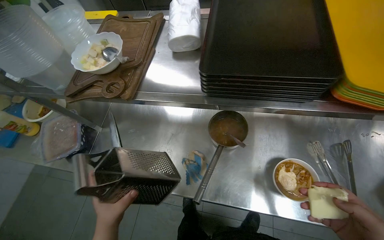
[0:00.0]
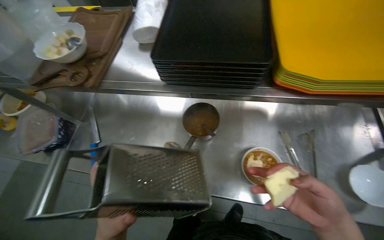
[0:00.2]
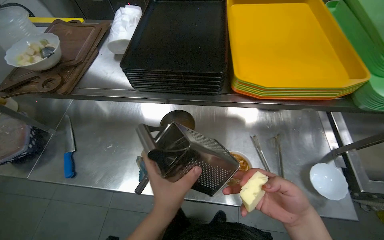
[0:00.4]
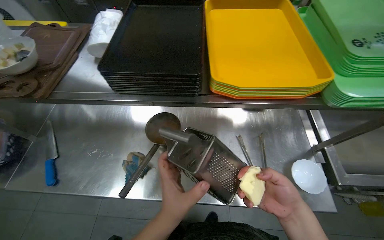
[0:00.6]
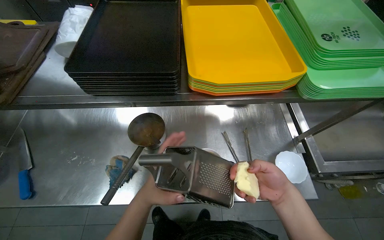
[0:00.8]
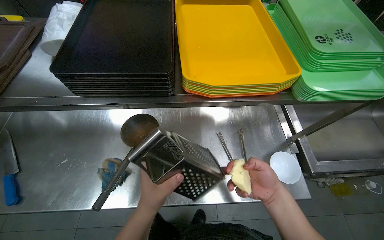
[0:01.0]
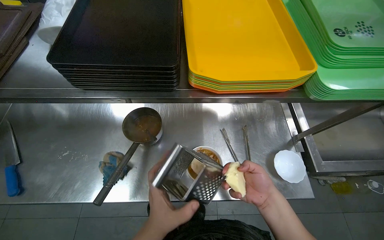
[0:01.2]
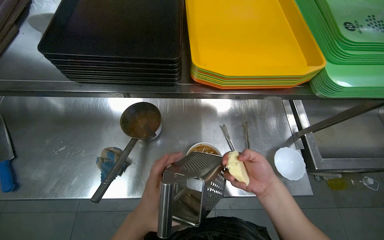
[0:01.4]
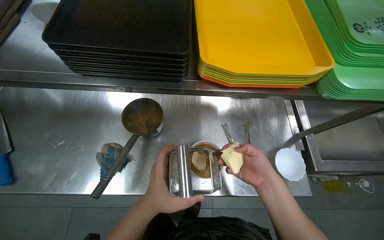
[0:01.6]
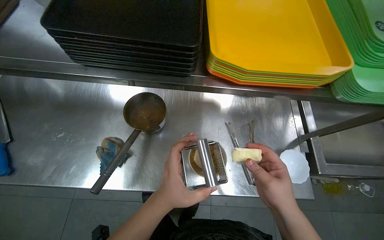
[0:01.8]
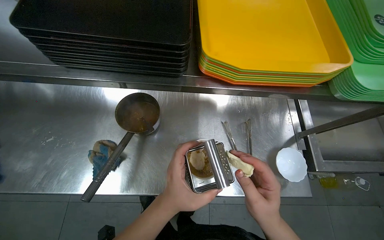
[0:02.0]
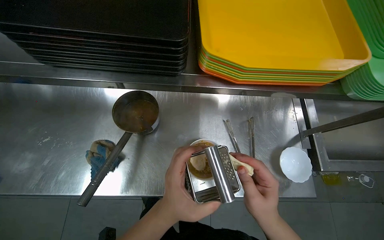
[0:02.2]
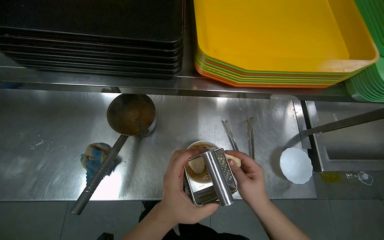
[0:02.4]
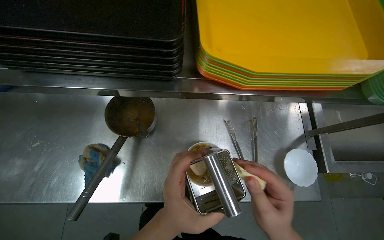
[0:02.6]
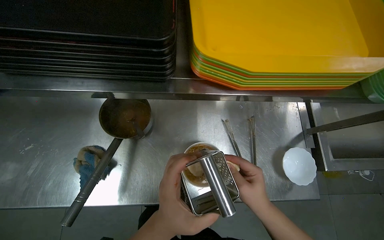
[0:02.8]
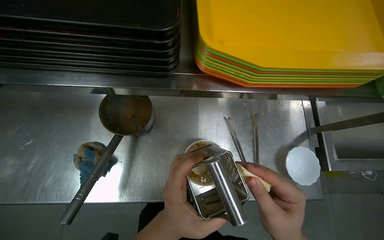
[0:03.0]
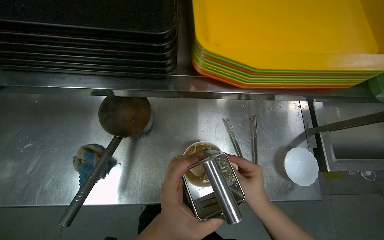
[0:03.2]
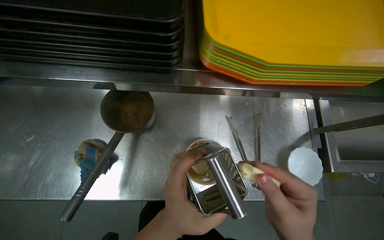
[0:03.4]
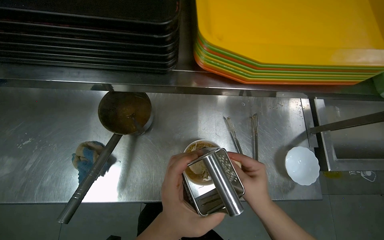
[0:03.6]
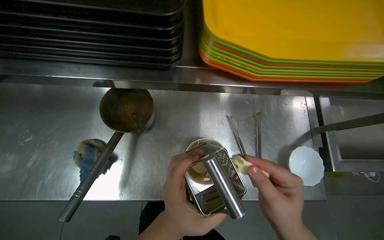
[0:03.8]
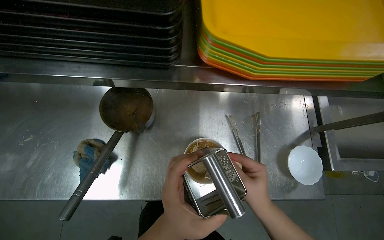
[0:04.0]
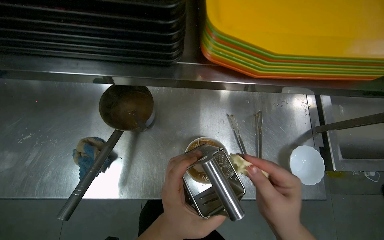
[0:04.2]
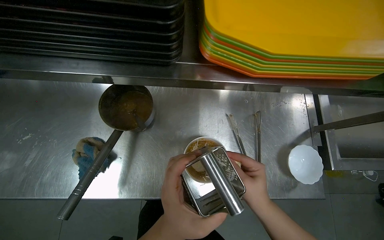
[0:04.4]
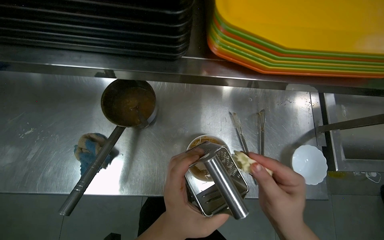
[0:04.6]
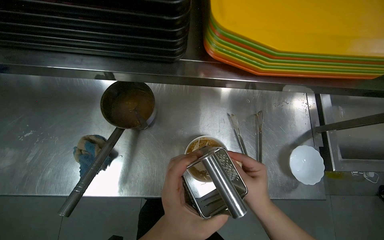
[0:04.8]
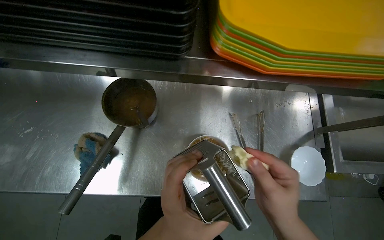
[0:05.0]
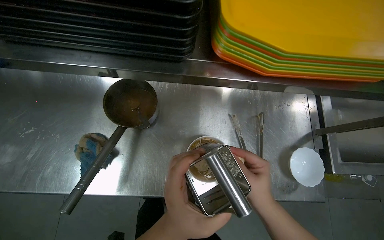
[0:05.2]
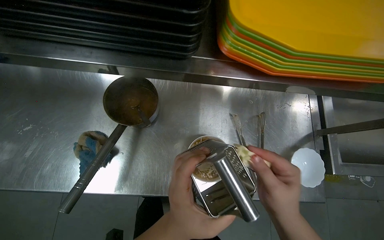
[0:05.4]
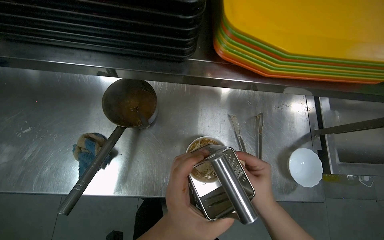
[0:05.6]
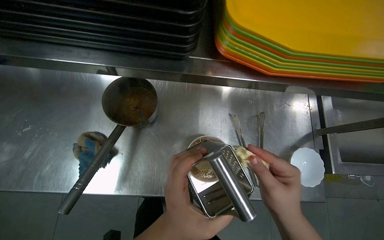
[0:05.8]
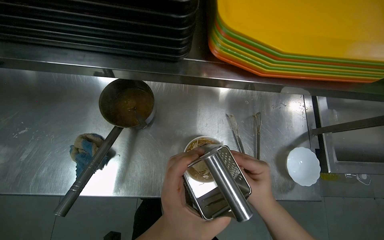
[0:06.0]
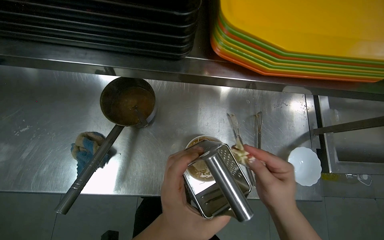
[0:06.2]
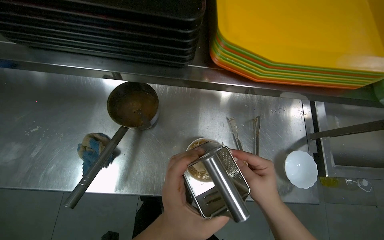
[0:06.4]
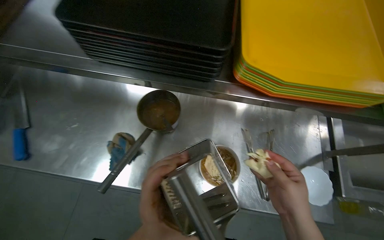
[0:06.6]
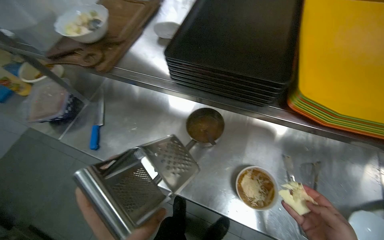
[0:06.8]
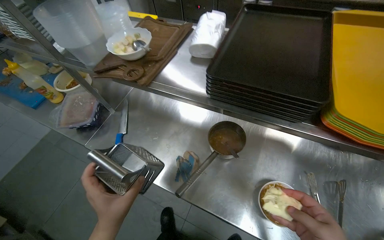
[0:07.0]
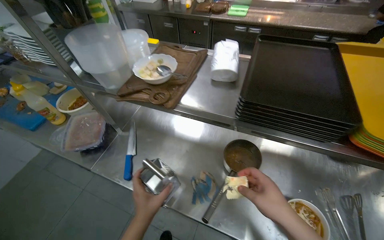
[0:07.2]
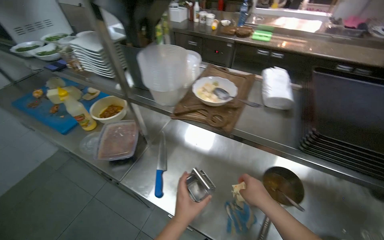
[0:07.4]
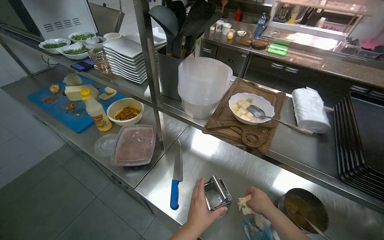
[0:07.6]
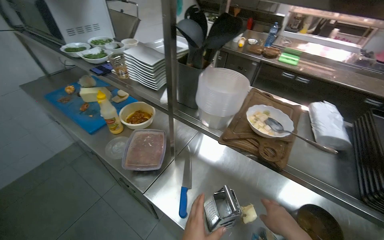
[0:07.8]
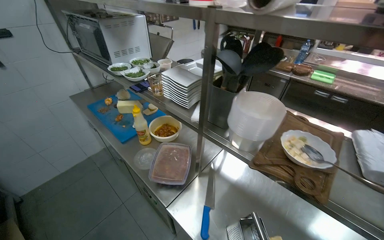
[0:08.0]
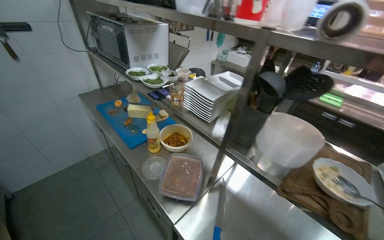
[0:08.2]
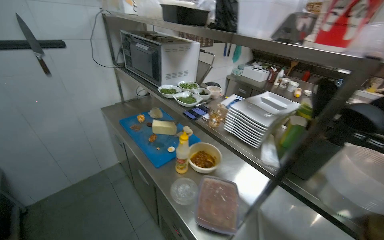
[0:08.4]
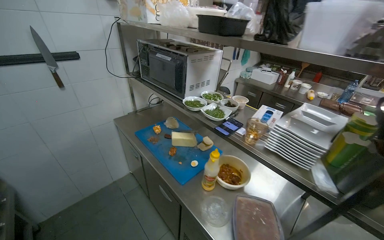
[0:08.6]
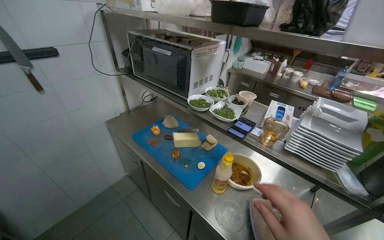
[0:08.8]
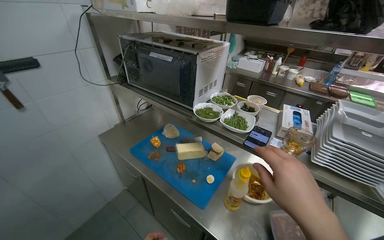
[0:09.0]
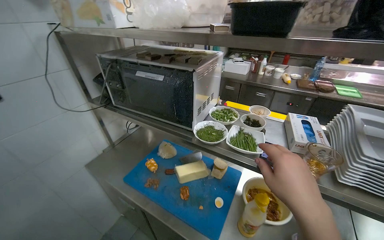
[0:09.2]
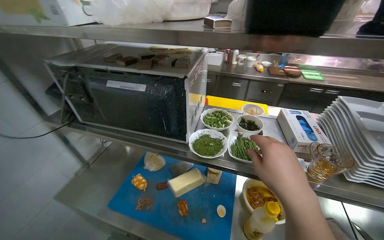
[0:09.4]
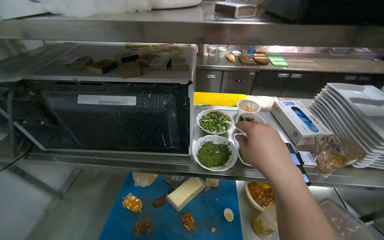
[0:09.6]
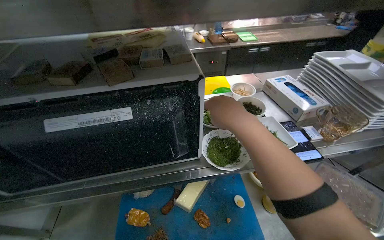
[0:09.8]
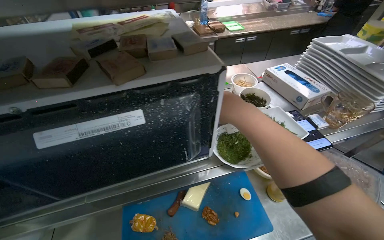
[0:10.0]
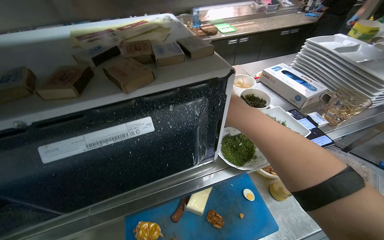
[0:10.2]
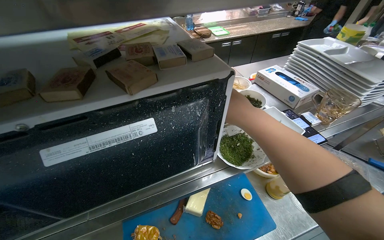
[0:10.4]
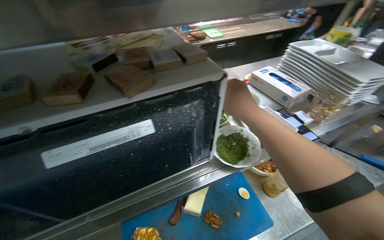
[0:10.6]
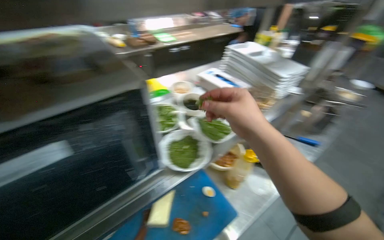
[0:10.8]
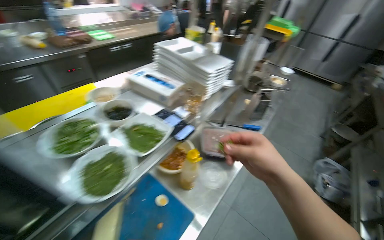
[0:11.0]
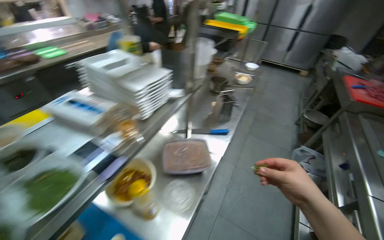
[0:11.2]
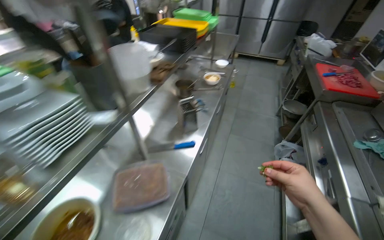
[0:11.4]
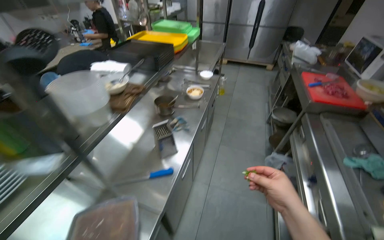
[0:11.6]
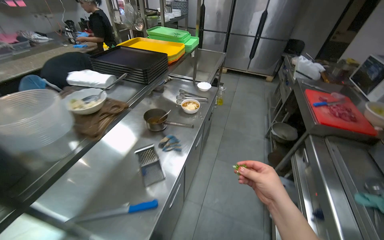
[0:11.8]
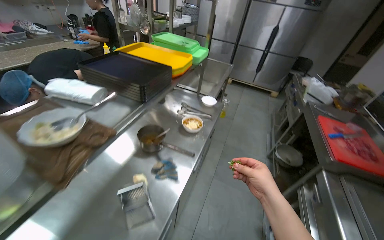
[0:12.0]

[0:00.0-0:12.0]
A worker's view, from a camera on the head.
Job: preparing food.
The whole recording: Preparing noodle bowl. The worker serves noodles, adds creamy sauce, chopped meat, grated cheese, and herbs to a bowl.
0:00.0 to 0:01.6: The view swings about 15 degrees to the right. The left hand travels to the right by roughly 35 cm.
0:01.6 to 0:03.0: The hands stay close to where they were, moving slightly.
0:03.0 to 0:04.4: The right hand goes nearer and farther, roughly 10 cm each way, reversing 2 times.
0:04.4 to 0:06.0: The hands make small movements and keep their place.
0:06.0 to 0:07.6: The camera is carried roughly 60 cm. The head turns to the left by roughly 30 degrees. The wearer looks about 30 degrees further upward.
0:07.6 to 0:09.0: The head travels approximately 80 cm.
0:09.0 to 0:10.4: The camera travels roughly 60 cm. The head turns to the right by approximately 55 degrees.
0:10.4 to 0:12.0: The wearer moves about 1 m. The head rotates roughly 50 degrees to the right.

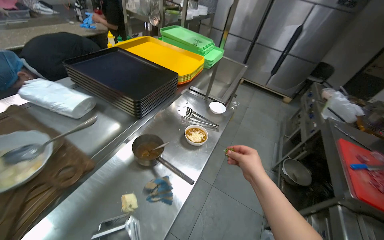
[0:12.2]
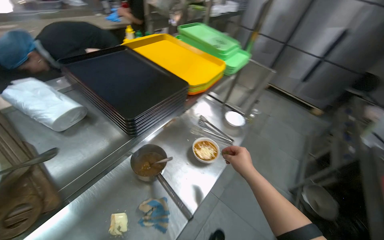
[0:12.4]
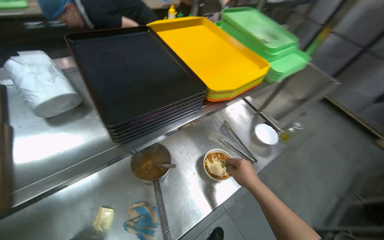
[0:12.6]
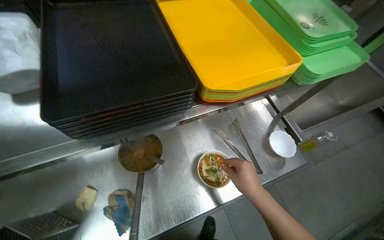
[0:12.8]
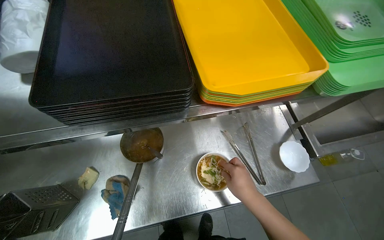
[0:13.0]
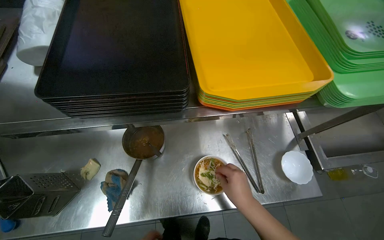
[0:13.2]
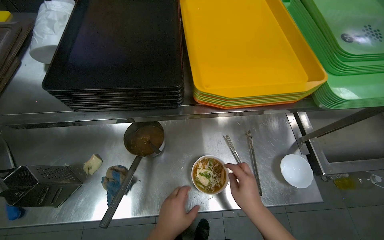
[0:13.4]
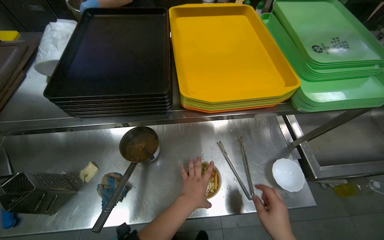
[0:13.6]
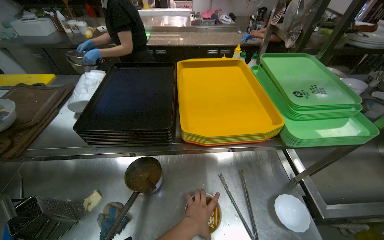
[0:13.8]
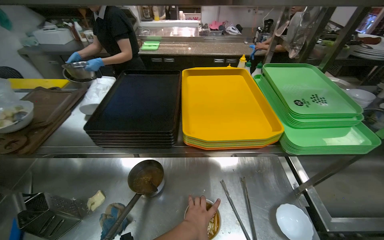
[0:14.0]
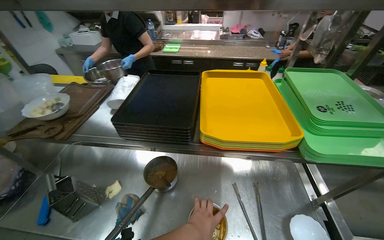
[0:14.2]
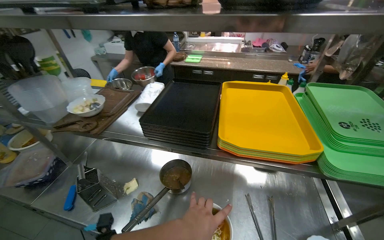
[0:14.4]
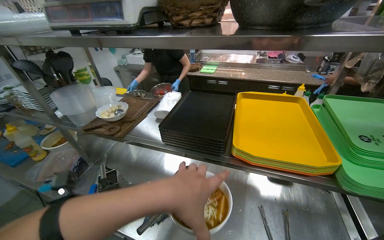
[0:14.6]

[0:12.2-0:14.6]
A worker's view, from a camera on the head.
Job: preparing food.
The whole recording: Preparing noodle bowl. The worker serves noodles, adds creamy sauce, chopped meat, grated cheese, and herbs to a bowl.
0:12.2 to 0:13.4: The camera travels roughly 50 cm. The wearer looks some 60 degrees further to the left.
0:13.4 to 0:14.6: The wearer's head swings some 25 degrees to the left. The view tilts approximately 25 degrees upward.

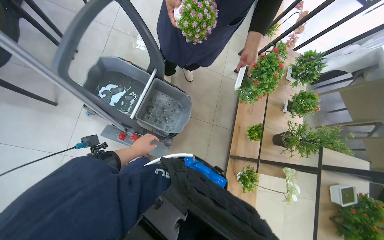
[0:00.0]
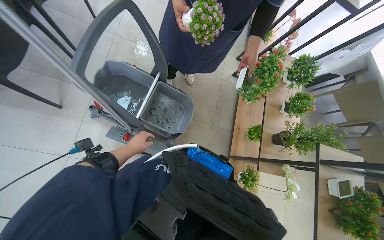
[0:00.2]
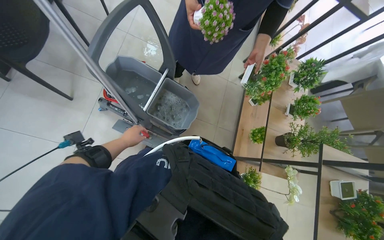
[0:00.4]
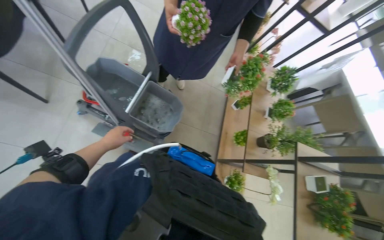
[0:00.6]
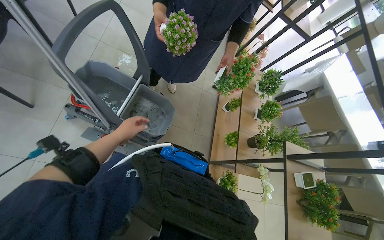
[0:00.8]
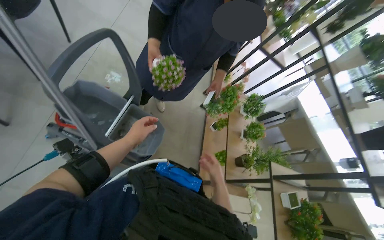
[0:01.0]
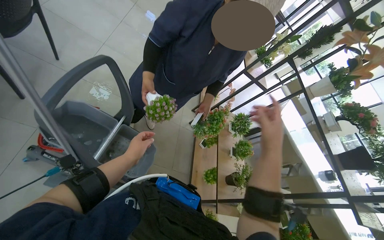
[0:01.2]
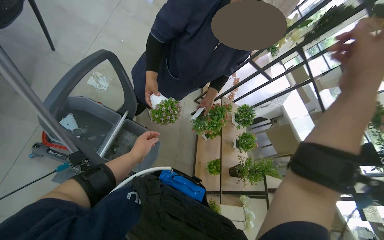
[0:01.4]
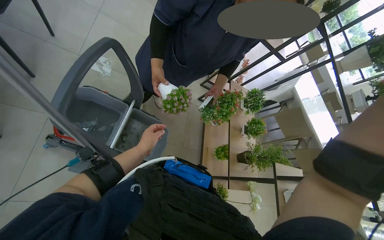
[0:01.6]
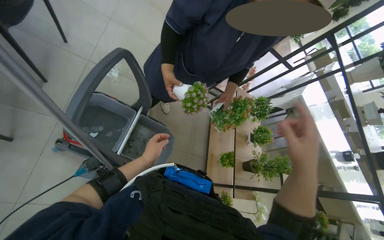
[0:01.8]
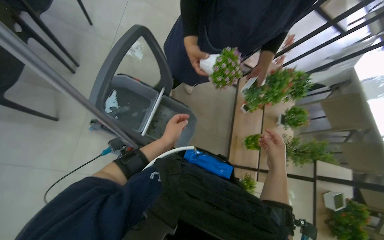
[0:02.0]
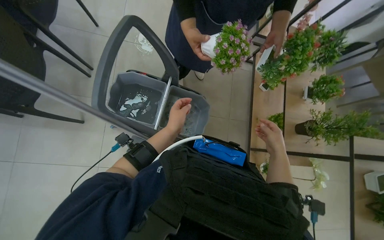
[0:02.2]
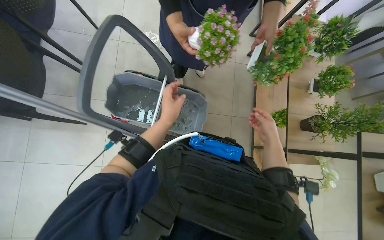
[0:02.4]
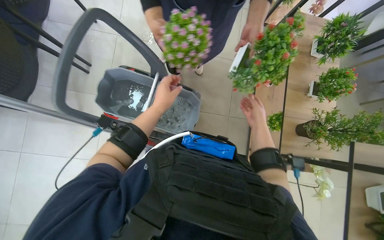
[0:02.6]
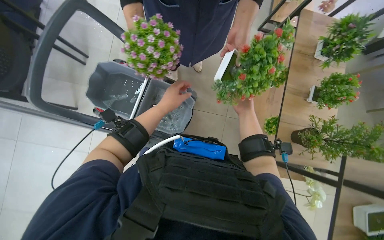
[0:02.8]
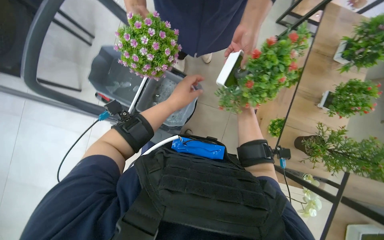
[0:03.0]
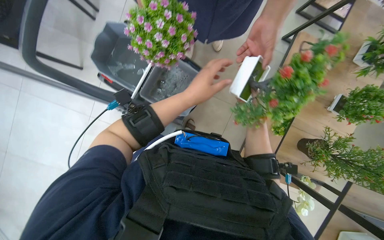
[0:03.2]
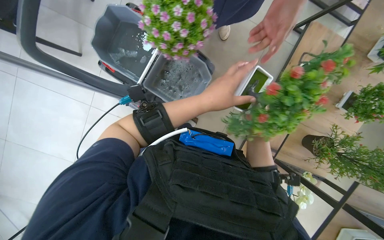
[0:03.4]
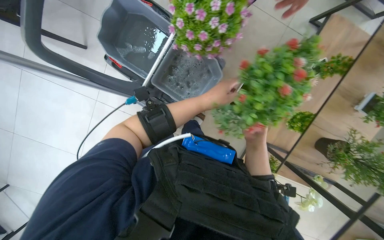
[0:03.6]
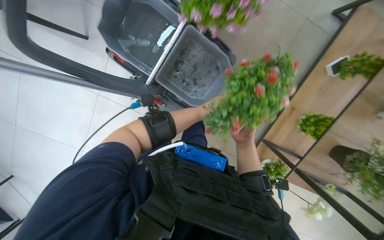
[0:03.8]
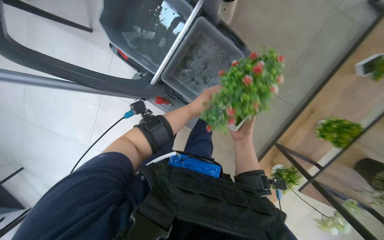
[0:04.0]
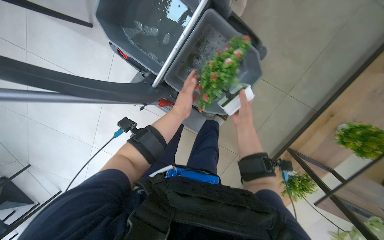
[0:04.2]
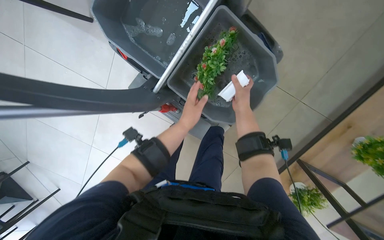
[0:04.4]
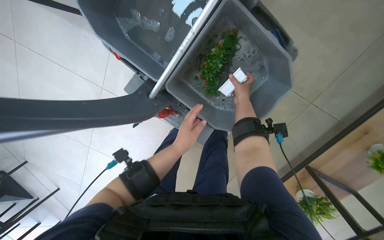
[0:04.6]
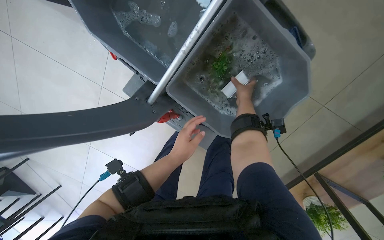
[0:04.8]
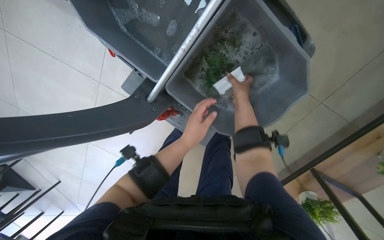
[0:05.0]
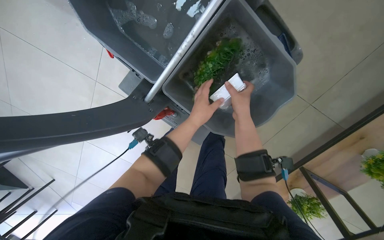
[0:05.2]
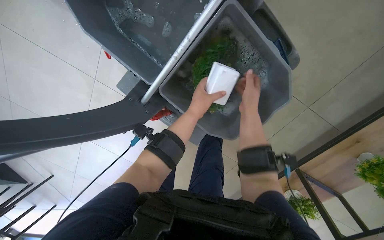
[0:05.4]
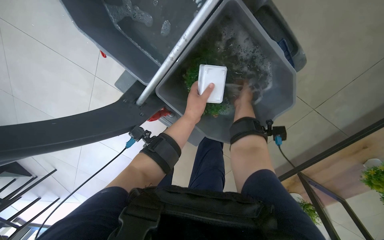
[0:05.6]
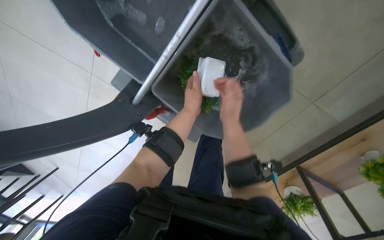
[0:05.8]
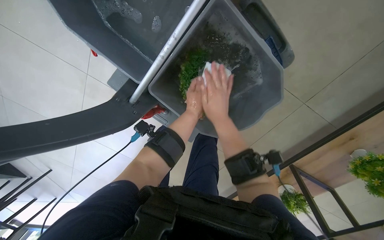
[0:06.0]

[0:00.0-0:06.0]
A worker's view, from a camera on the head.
Job: wiping surfaces.
The whole recording: Washing potted plants. The worker receives potted plants from another worker and washes them in a bucket.
0:00.0 to 0:01.6: The camera is aimed some 15 degrees further to the right.
0:01.6 to 0:03.0: The camera is aimed roughly 30 degrees further to the left. The wearer looks approximately 20 degrees further downward. The left hand travels to the right and up the picture by roughly 20 cm.
0:03.0 to 0:04.4: The head turns to the left by roughly 20 degrees. The view tilts some 15 degrees downward. The left hand travels farther from the camera and back again, roughly 35 cm each way. The right hand moves to the left, roughly 25 cm.
